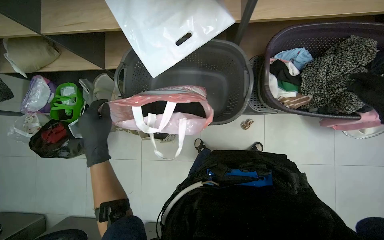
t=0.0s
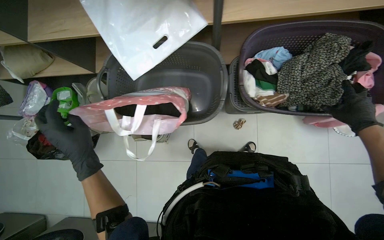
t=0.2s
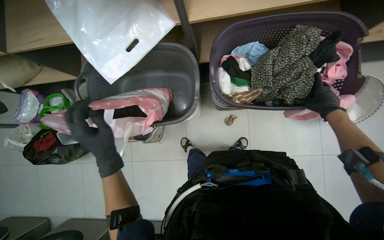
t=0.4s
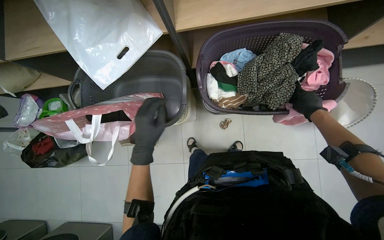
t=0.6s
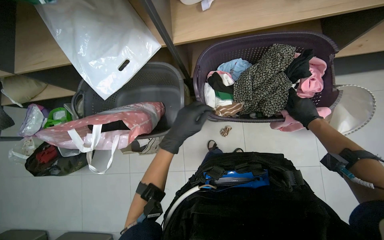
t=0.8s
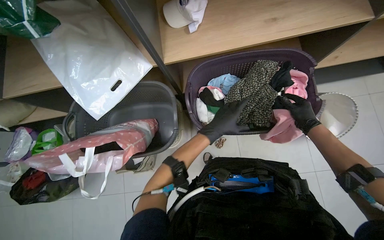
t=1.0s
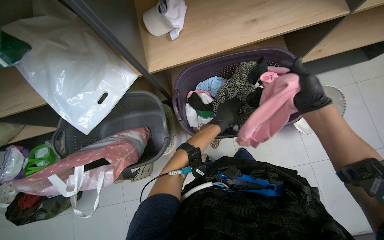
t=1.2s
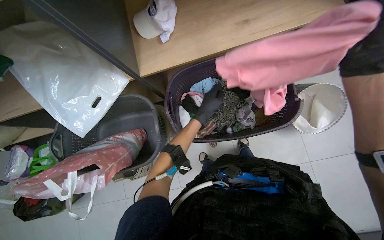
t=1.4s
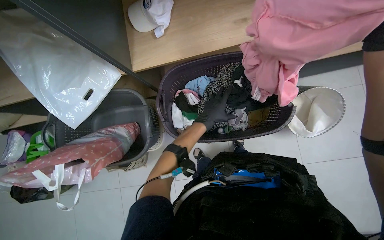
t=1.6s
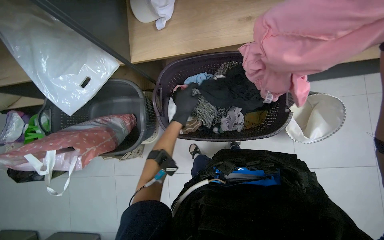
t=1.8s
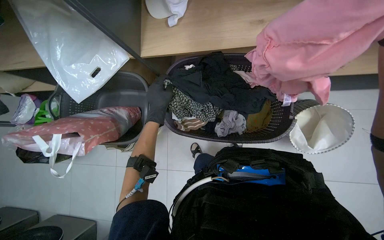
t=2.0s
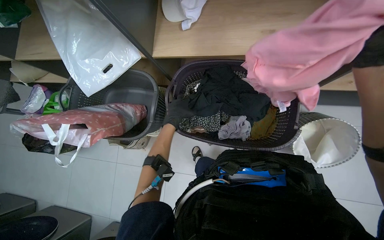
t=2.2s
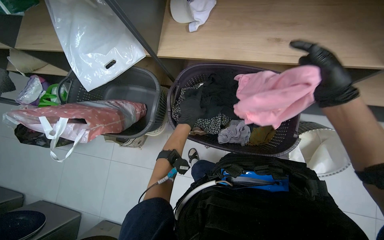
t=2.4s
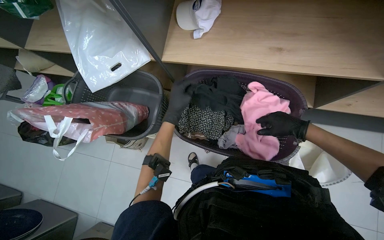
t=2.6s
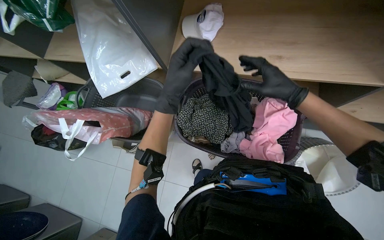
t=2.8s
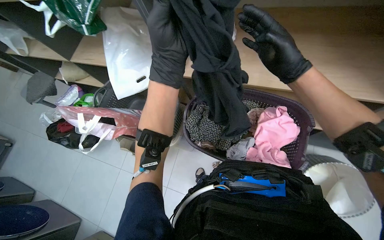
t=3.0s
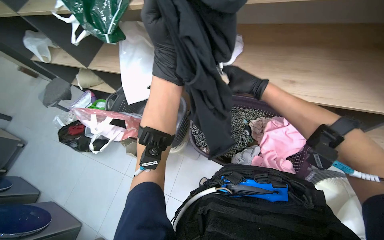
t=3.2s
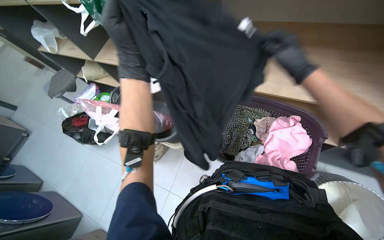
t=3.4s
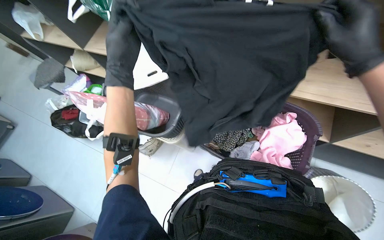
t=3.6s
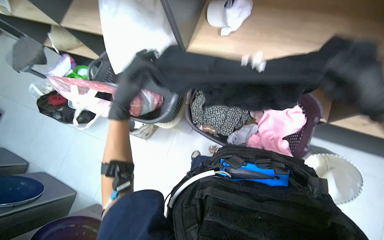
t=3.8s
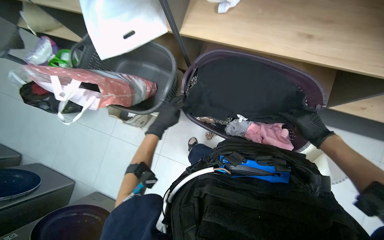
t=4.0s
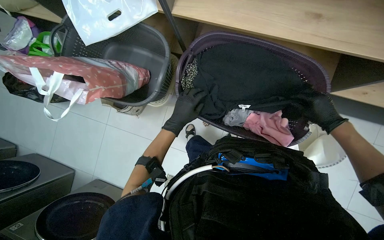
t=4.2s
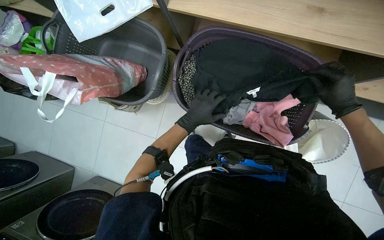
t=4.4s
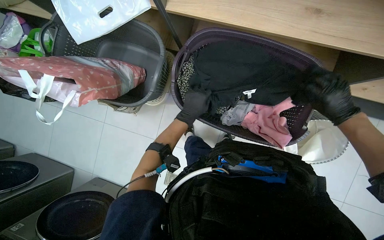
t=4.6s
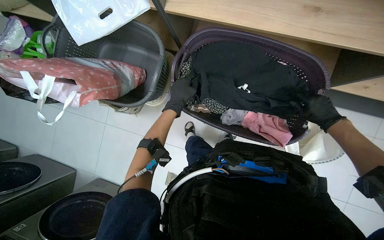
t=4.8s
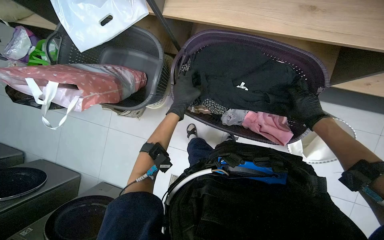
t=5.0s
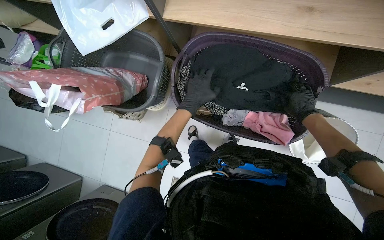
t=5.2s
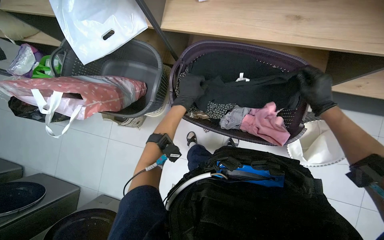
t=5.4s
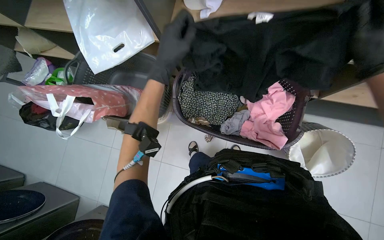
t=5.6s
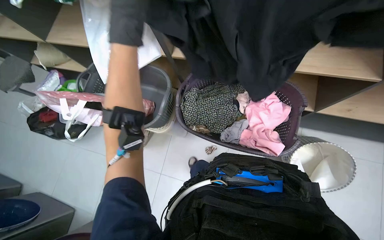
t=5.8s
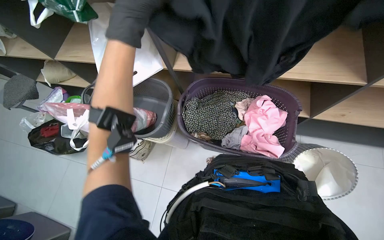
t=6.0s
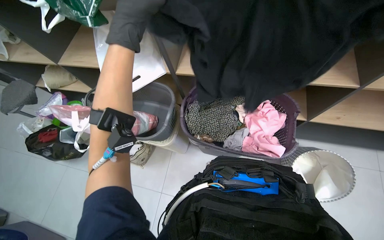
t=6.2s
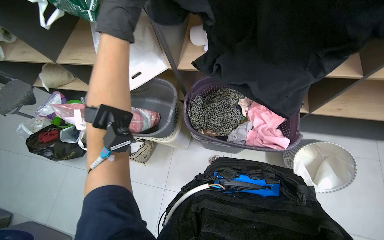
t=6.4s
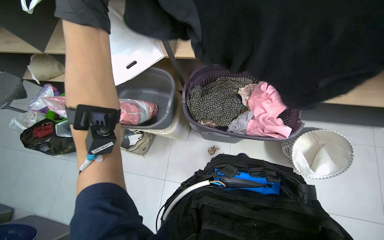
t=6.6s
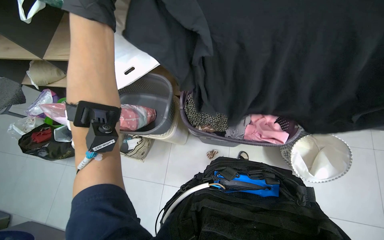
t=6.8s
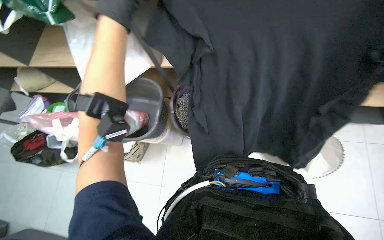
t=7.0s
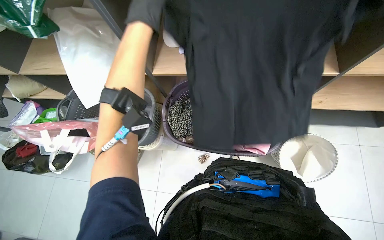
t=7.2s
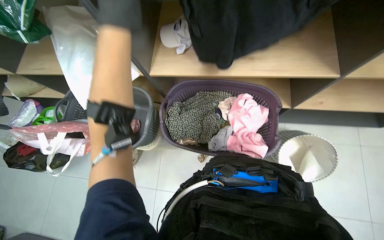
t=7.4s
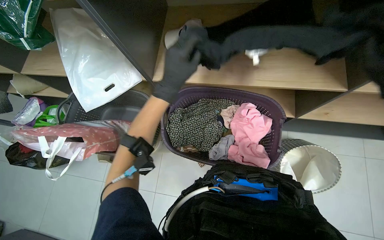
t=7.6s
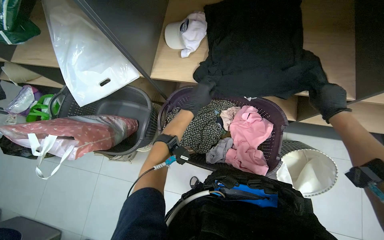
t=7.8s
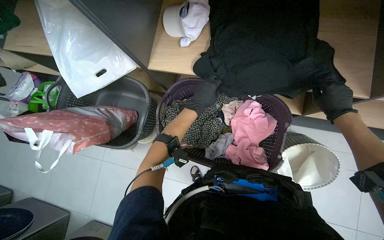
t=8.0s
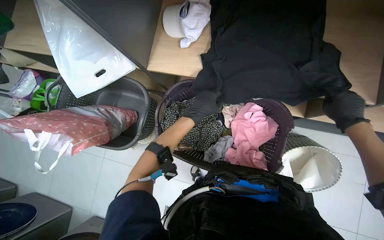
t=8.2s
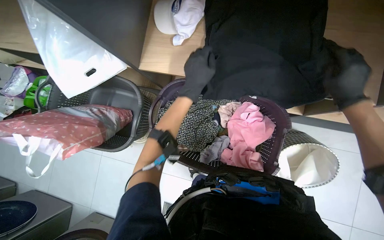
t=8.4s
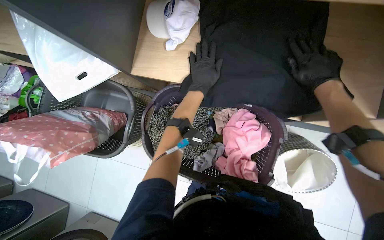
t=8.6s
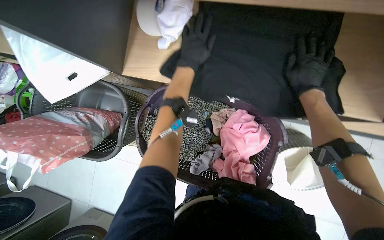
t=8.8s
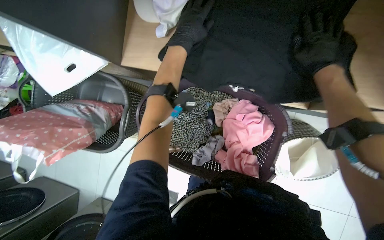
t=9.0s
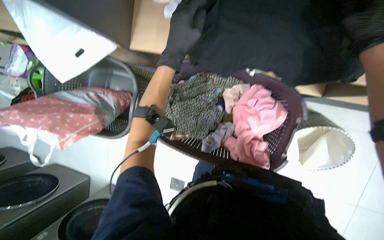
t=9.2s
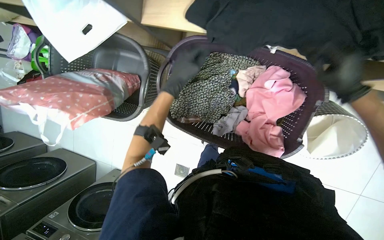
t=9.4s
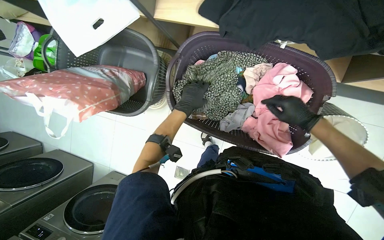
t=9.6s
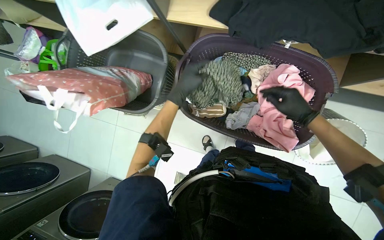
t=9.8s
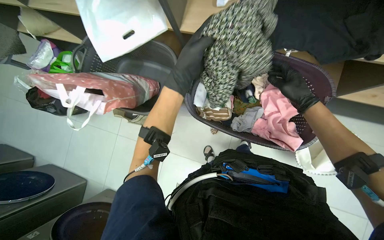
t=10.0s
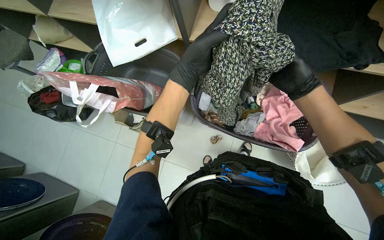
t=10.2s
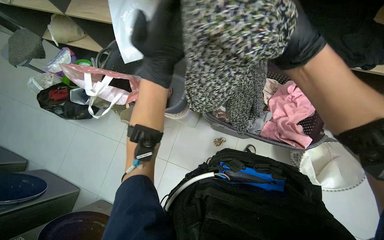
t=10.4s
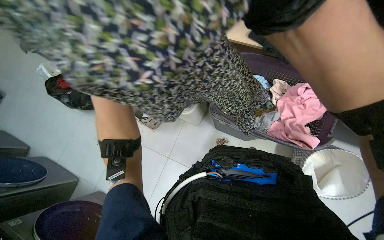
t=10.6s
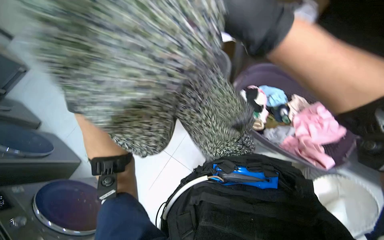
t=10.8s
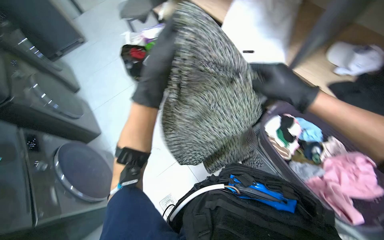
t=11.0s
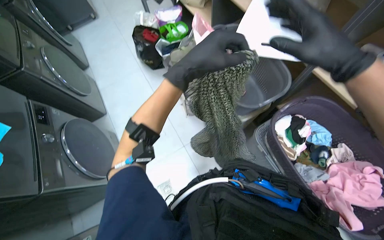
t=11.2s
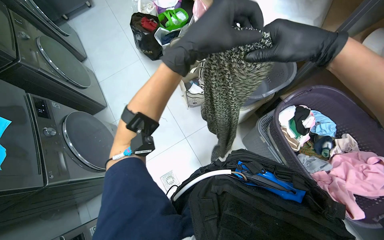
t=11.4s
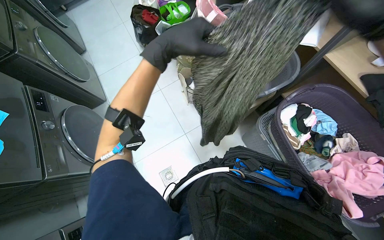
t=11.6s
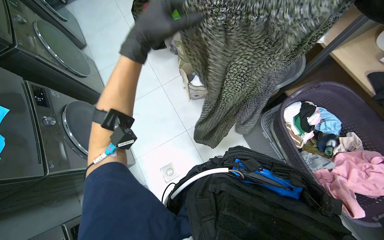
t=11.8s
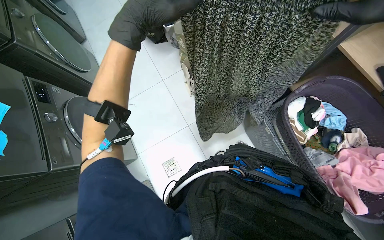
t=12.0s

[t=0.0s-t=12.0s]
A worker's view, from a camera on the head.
Job: managing laundry.
The whole recording: Folding and organizing laundry. The worker folds and organizes various clothes, placing them into baskets, on shelves, and into bags.
t=0.0s to t=1.6s: The camera travels to the right, about 50 cm.
t=1.6s to t=3.0s: Everything in view rotates approximately 25 degrees clockwise. The left hand is displaced nearer to the camera and to the left by roughly 35 cm.
t=3.0s to t=4.4s: The camera pitches downward, by some 20 degrees. The left hand is displaced farther from the camera and down the picture by roughly 40 cm.
t=4.4s to t=6.0s: The view tips upward by about 25 degrees. The left hand shifts about 40 cm nearer to the camera and up the picture.
t=7.6s to t=9.0s: The wearer looks roughly 20 degrees further downward.
t=9.0s to t=10.4s: The camera is carried approximately 40 cm. The view tilts approximately 15 degrees upward.
t=10.4s to t=12.0s: The head rotates roughly 40 degrees to the left.

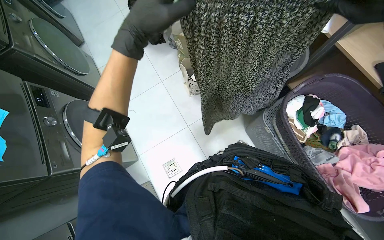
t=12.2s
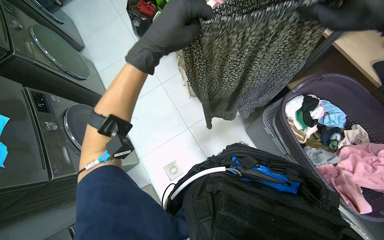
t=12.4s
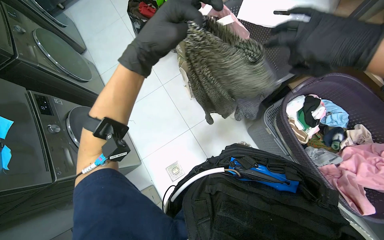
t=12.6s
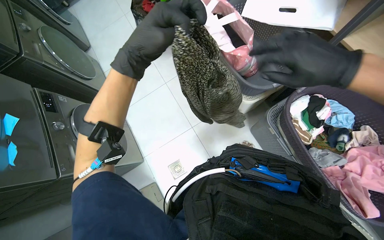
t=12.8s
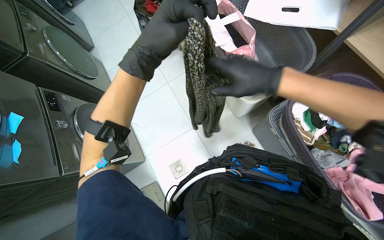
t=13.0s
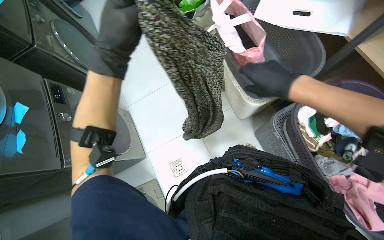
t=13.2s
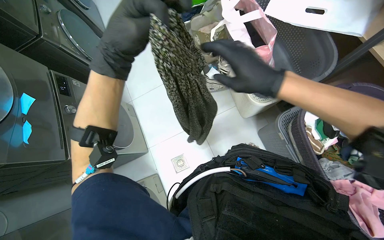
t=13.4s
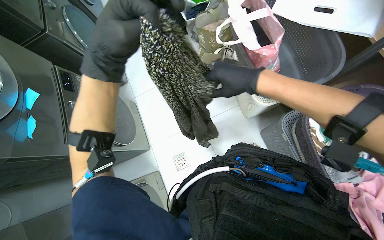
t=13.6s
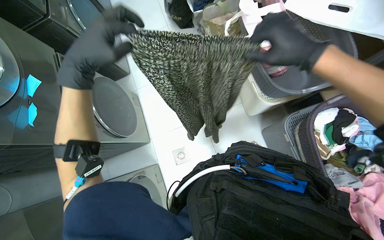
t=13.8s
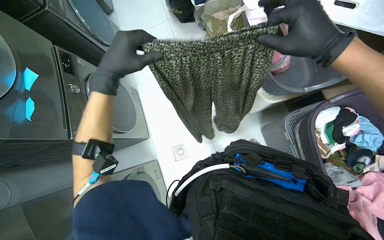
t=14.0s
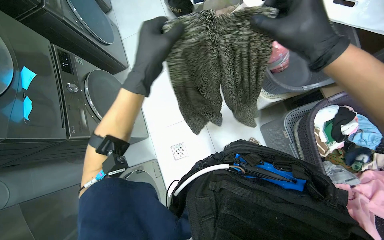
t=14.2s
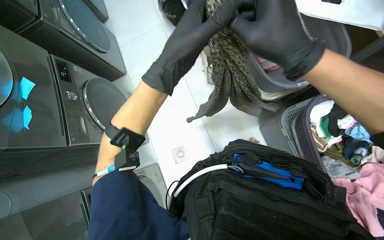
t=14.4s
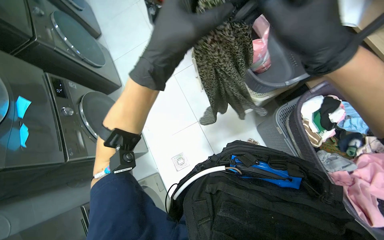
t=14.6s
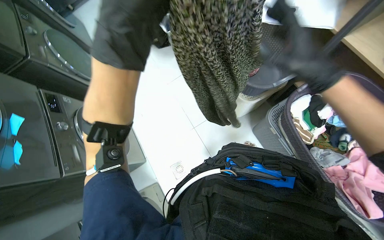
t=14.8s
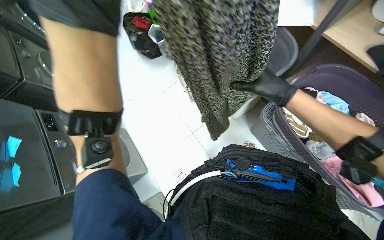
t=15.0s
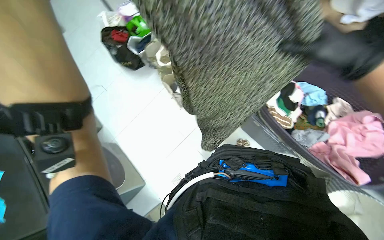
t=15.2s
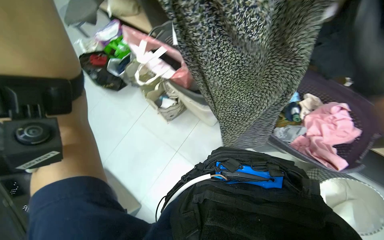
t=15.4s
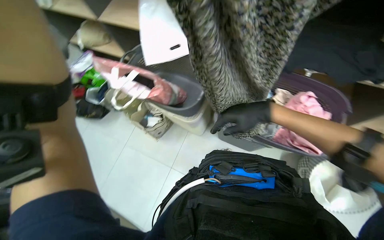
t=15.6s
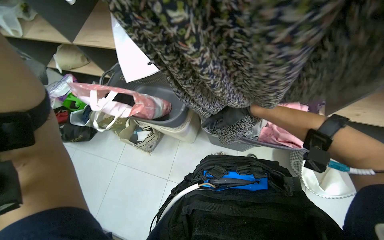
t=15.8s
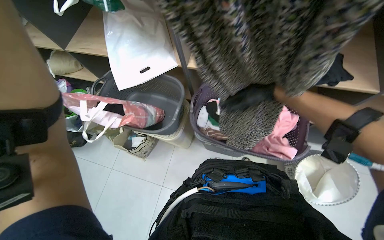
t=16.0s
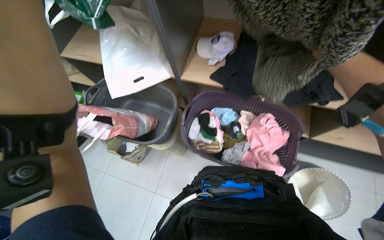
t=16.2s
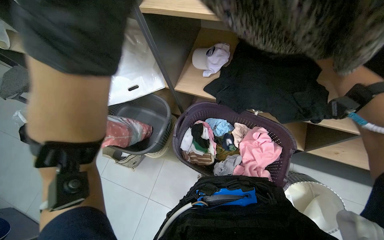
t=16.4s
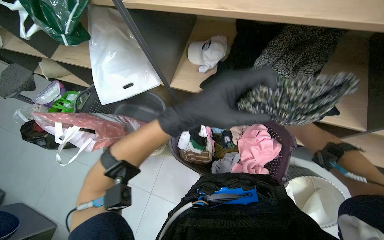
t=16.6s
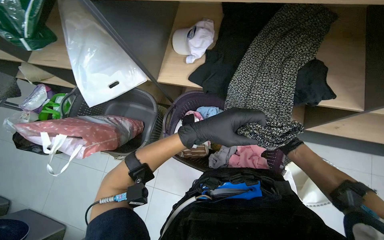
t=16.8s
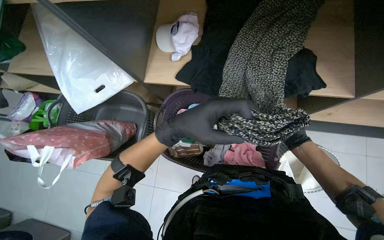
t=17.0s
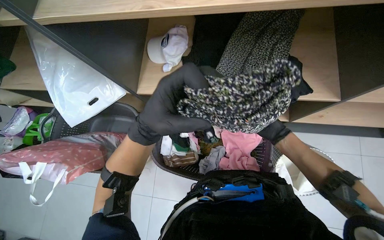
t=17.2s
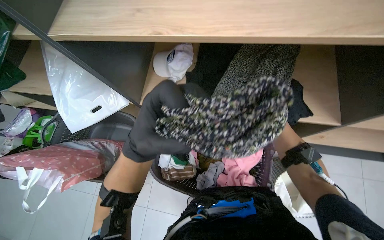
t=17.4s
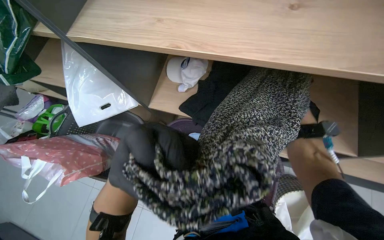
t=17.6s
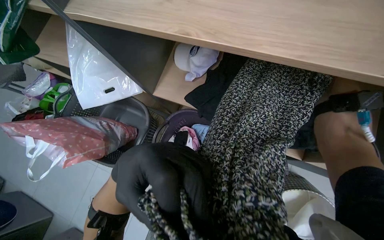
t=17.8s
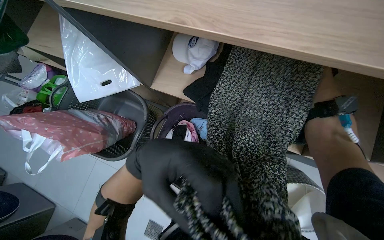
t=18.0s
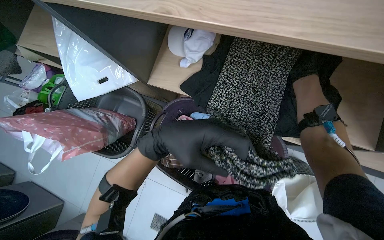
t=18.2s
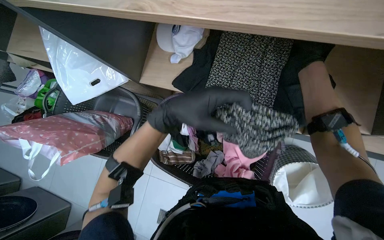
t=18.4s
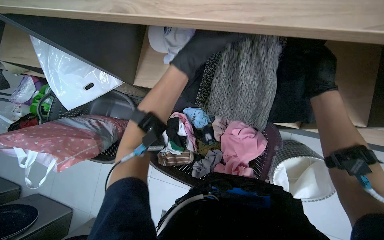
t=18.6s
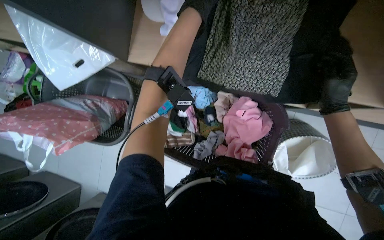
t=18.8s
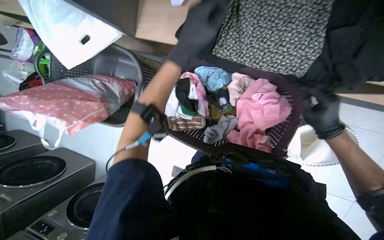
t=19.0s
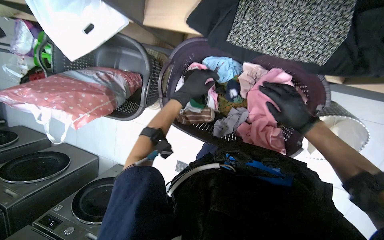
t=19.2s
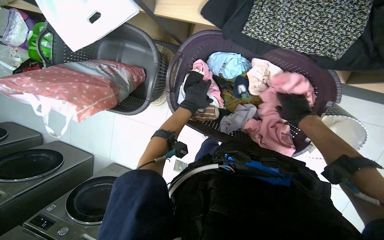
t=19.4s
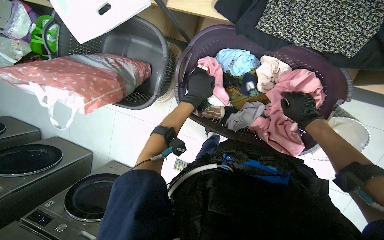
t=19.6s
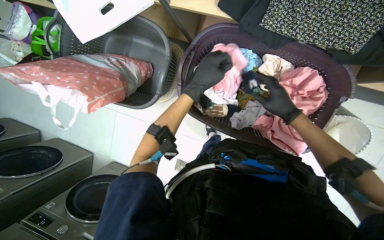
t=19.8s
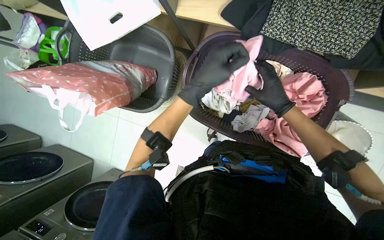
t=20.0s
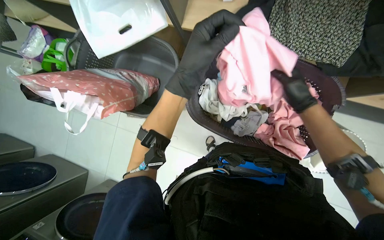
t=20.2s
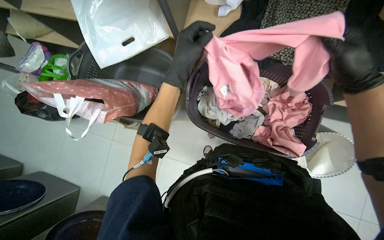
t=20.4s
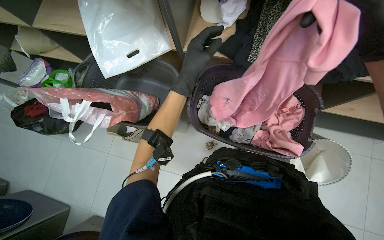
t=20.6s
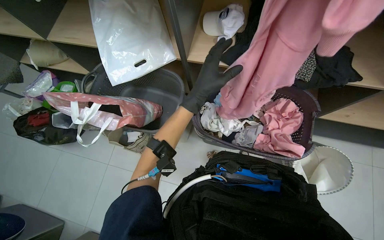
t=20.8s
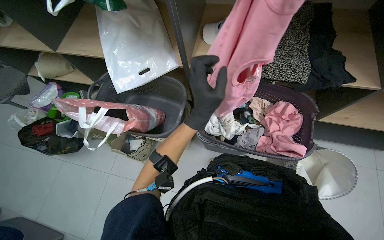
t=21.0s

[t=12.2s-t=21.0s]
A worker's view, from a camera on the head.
Job: managing laundry.
The whole recording: Folding and organizing laundry. The worker folds and organizes various clothes, placing them into baskets, on shelves, and into bags.
t=13.6s to t=15.2s: The right hand moves nearer and farther over about 20 cm, changing direction 2 times.
t=15.2s to t=16.6s: The wearer looks roughly 30 degrees further to the right.
t=18.0s to t=19.6s: The camera pitches downward, by about 20 degrees. The left hand travels farther from the camera by approximately 35 cm.
t=19.6s to t=21.0s: The wearer looks approximately 30 degrees further upward. The left hand is displaced nearer to the camera and down the picture by roughly 30 cm.
